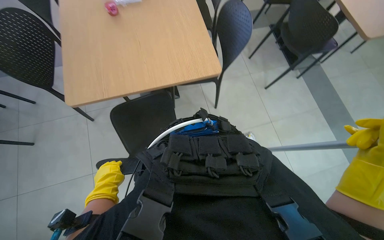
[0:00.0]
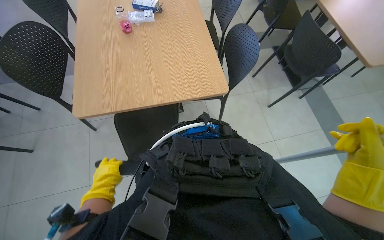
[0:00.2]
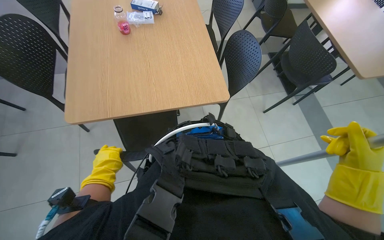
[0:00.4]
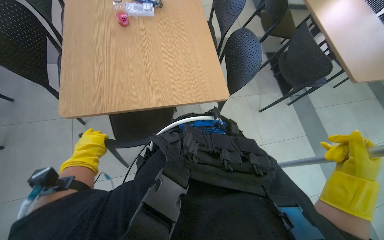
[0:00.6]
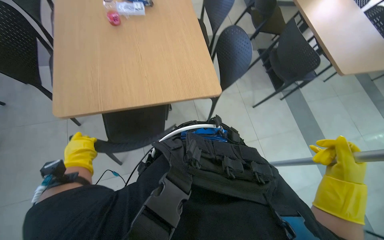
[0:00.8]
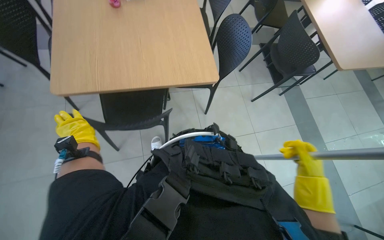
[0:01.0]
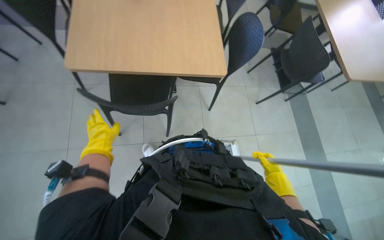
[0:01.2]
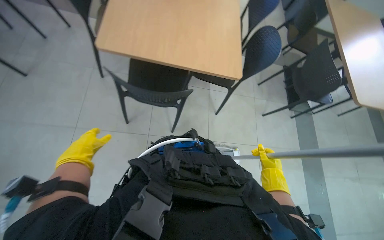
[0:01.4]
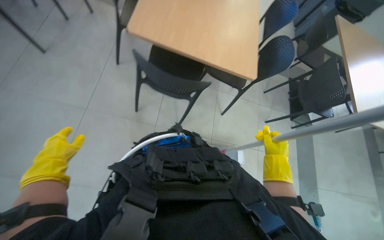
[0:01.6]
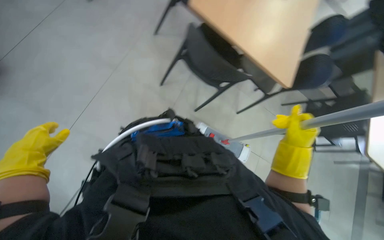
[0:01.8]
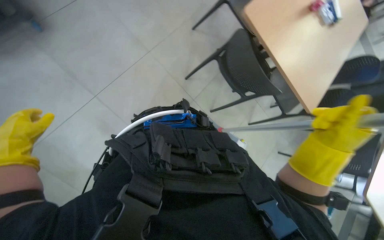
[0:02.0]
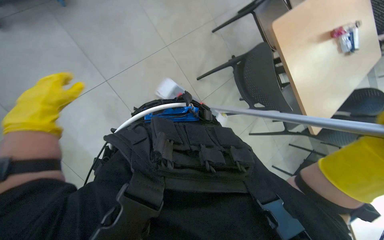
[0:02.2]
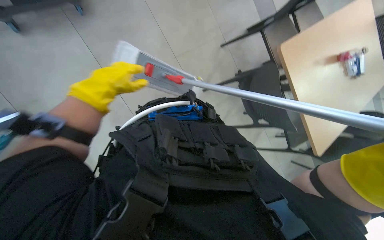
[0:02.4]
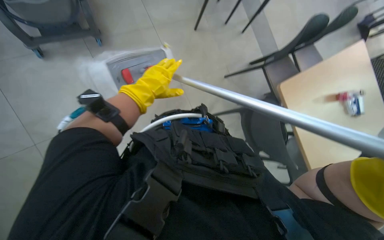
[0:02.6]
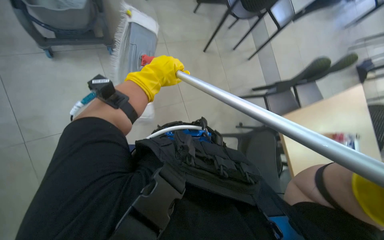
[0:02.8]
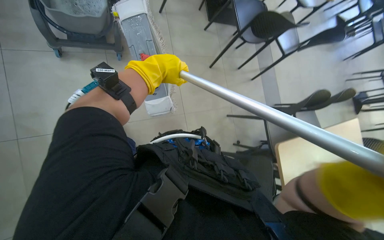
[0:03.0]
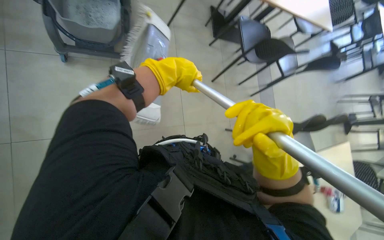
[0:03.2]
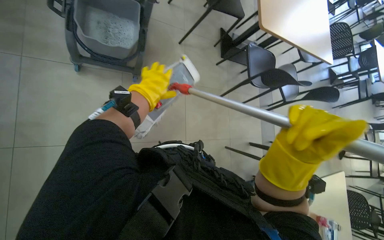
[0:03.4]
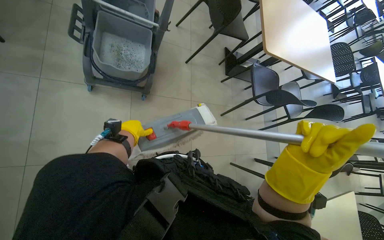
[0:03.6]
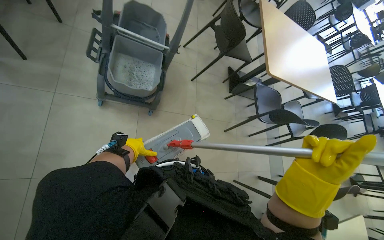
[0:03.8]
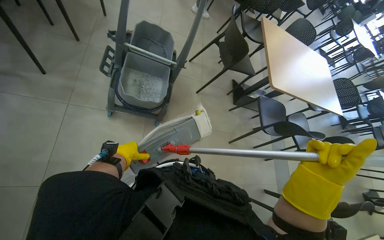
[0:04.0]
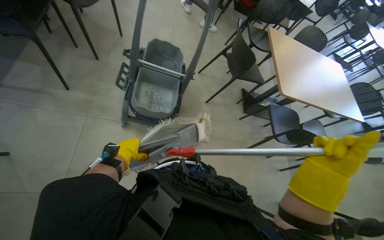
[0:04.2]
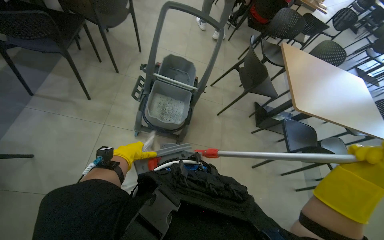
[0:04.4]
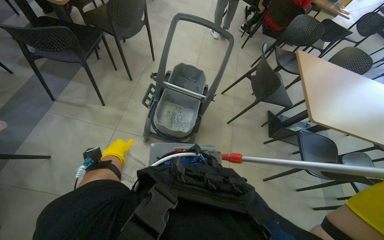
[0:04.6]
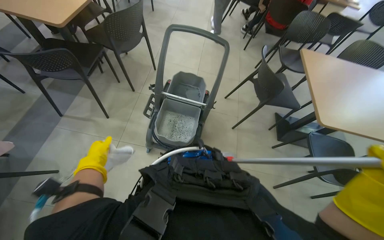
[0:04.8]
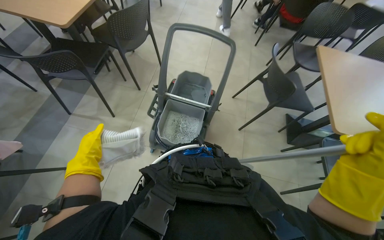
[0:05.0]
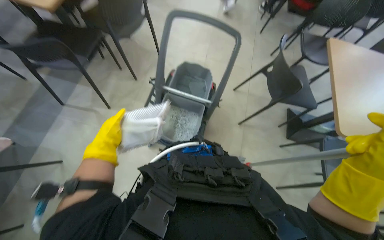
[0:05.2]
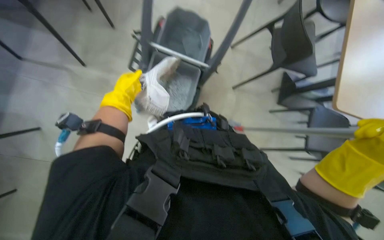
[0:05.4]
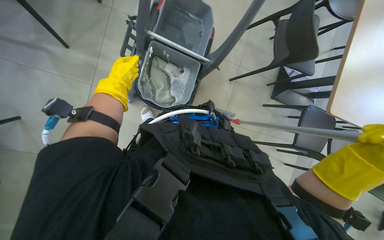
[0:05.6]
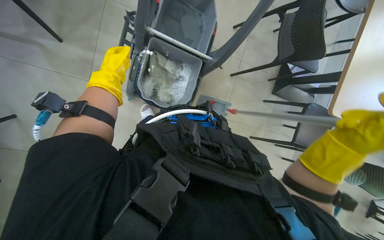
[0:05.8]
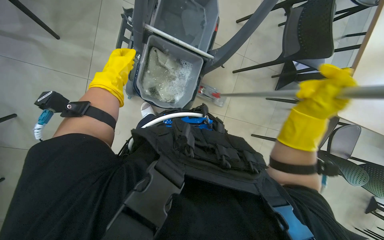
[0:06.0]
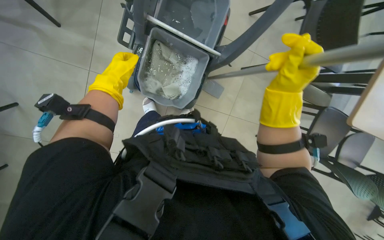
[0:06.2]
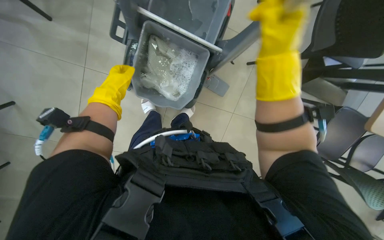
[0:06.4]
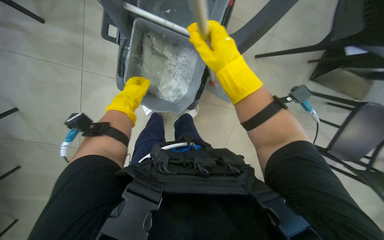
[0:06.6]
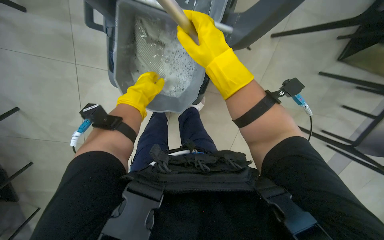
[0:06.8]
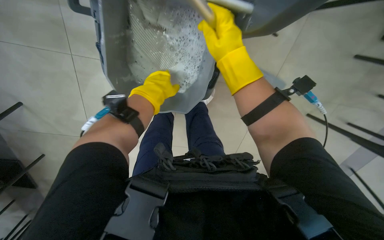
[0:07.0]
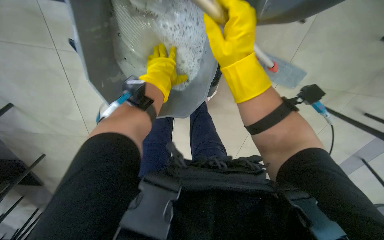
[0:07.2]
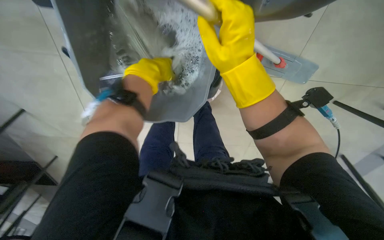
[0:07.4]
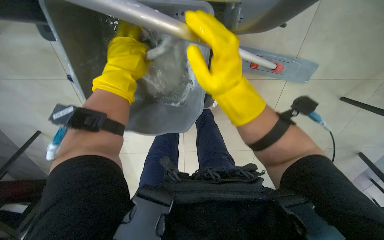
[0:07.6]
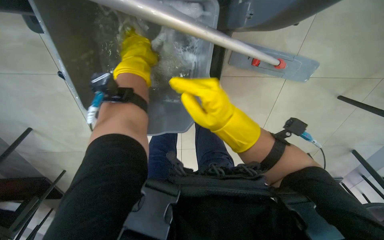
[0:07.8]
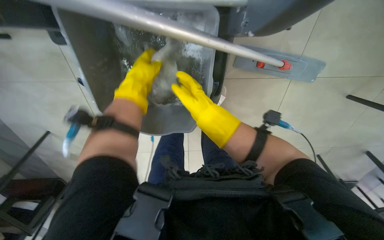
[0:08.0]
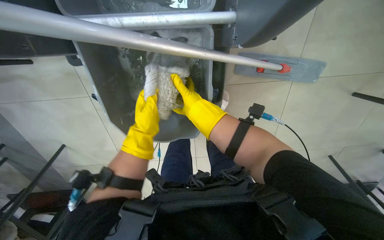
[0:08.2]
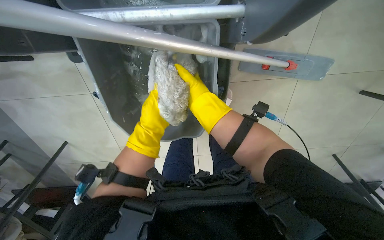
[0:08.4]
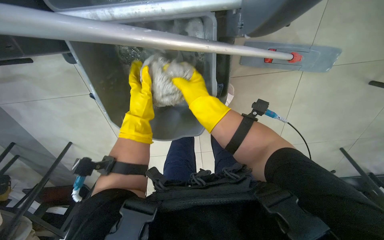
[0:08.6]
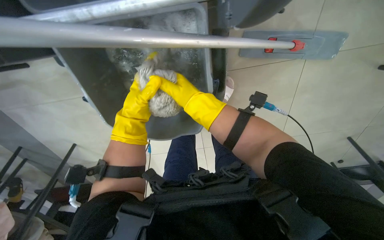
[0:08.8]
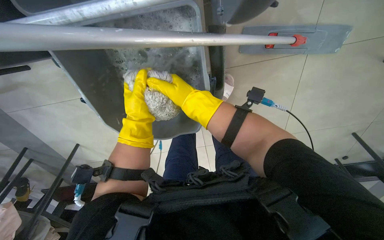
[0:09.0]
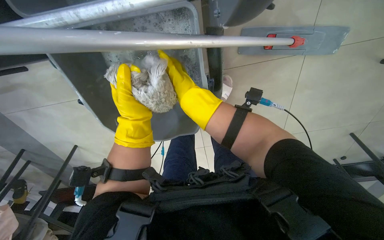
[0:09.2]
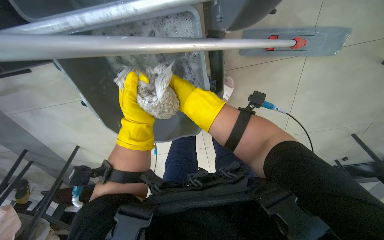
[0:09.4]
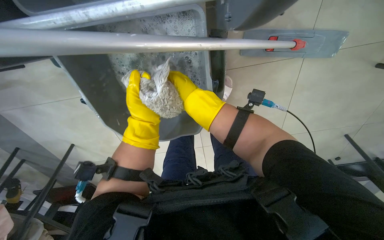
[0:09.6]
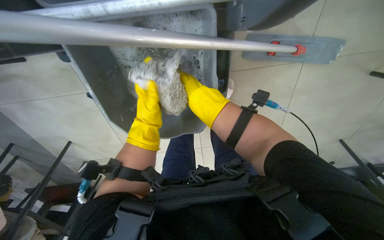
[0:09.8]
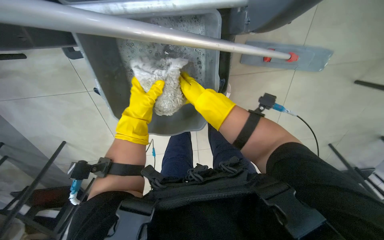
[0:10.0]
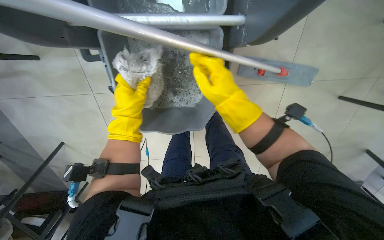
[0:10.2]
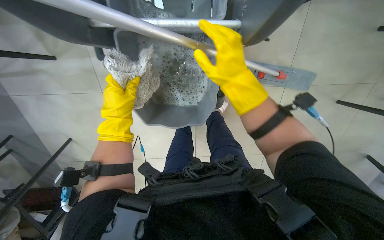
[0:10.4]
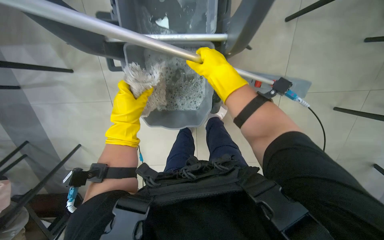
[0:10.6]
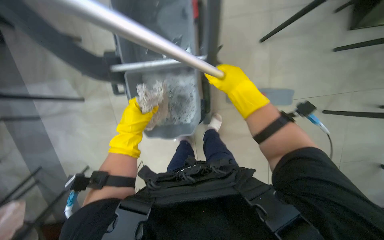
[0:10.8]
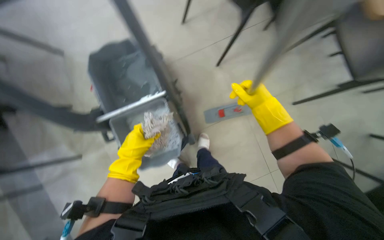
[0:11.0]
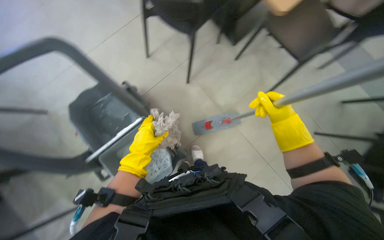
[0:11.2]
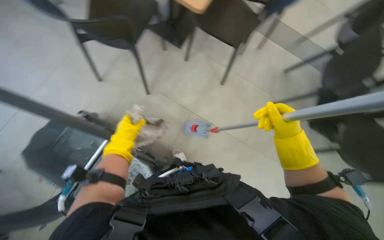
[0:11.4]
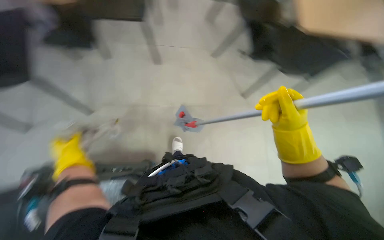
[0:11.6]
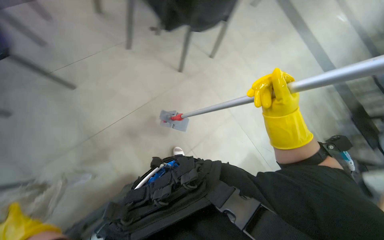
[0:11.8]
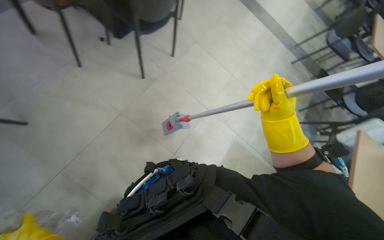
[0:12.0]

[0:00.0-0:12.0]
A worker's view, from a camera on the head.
Job: mopping floor.
The whole recording: Mopping the floor. The worker mops the floor with a flat mop, pausing to rinse and wring the mop head.
0:00.0 to 0:01.6: The scene rotates clockwise by approximately 30 degrees.
0:01.6 to 0:03.0: The view tips upward by about 20 degrees. Everything in view rotates roughly 50 degrees clockwise.
0:03.0 to 0:04.4: The wearer looks about 30 degrees further upward. The left hand heads to the left, covering about 35 cm.
0:04.4 to 0:06.0: The view tips downward by about 30 degrees.
0:06.0 to 0:07.6: The camera travels about 40 cm. The camera sweeps to the left, by some 20 degrees. The view tilts some 20 degrees downward.
0:07.6 to 0:09.0: The left hand is displaced farther from the camera by some 10 cm; the right hand heads farther from the camera, covering approximately 15 cm.
0:09.0 to 0:10.4: The right hand shifts approximately 15 cm to the right and nearer to the camera.
0:10.4 to 0:12.0: The camera sweeps to the right, by about 15 degrees. The wearer looks some 20 degrees further upward. The right hand goes approximately 15 cm to the right.

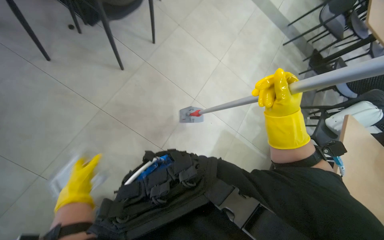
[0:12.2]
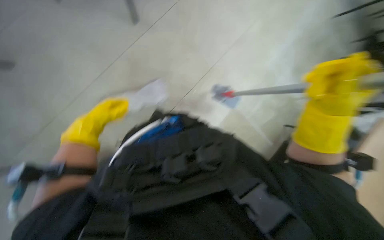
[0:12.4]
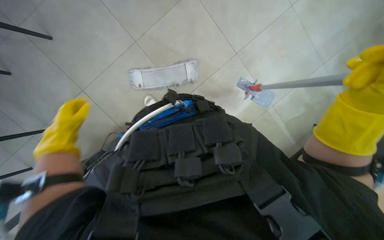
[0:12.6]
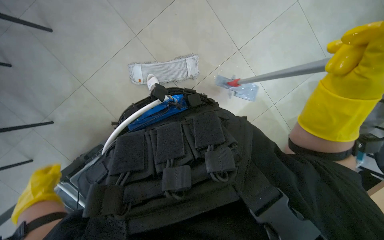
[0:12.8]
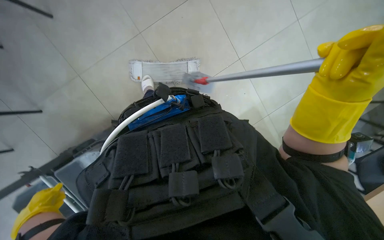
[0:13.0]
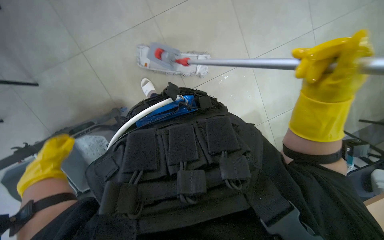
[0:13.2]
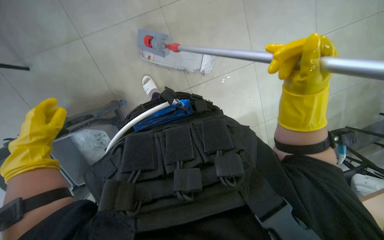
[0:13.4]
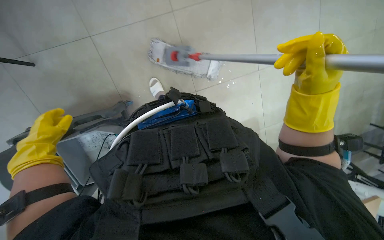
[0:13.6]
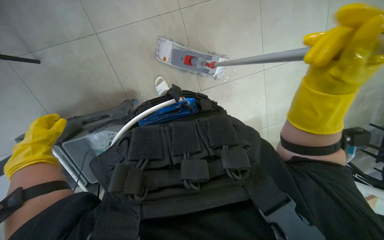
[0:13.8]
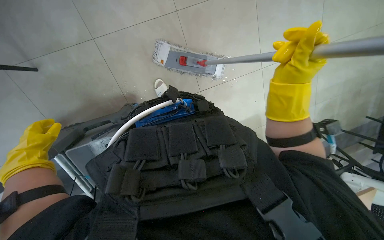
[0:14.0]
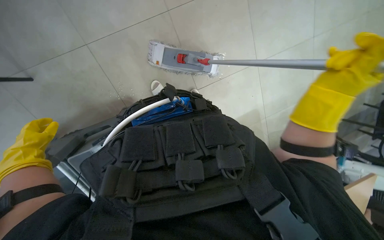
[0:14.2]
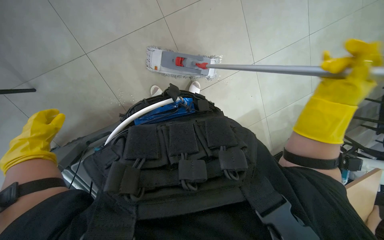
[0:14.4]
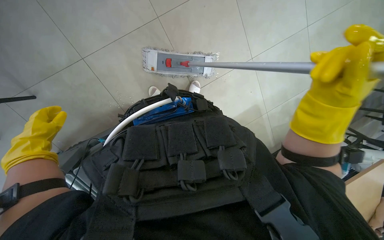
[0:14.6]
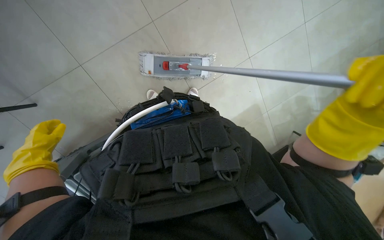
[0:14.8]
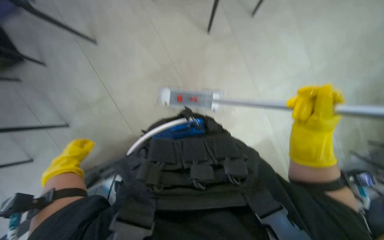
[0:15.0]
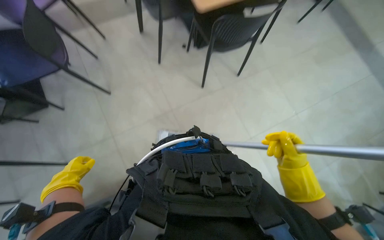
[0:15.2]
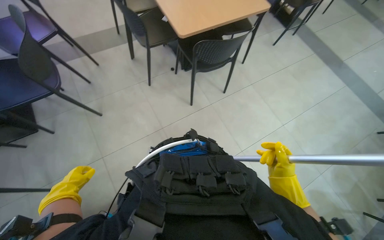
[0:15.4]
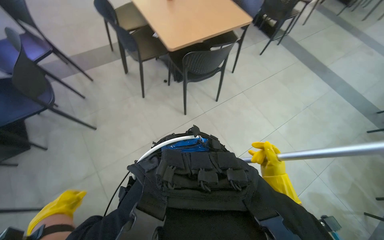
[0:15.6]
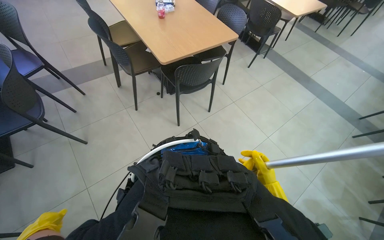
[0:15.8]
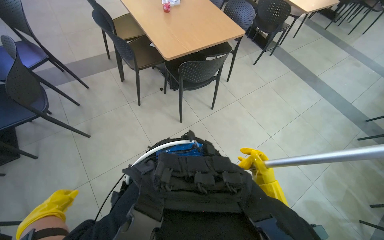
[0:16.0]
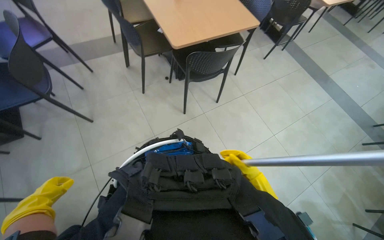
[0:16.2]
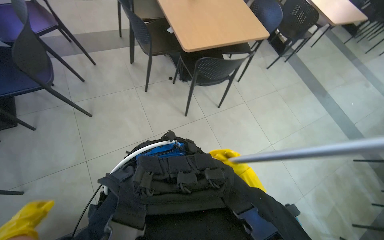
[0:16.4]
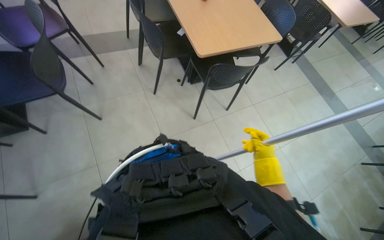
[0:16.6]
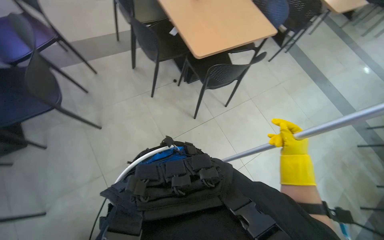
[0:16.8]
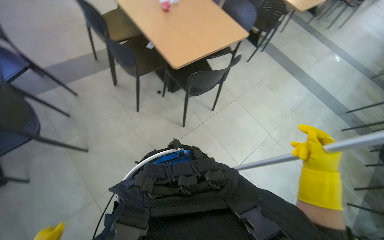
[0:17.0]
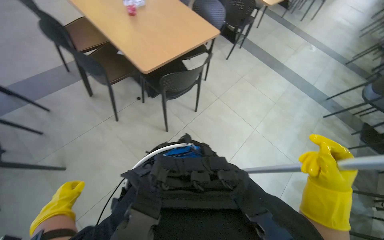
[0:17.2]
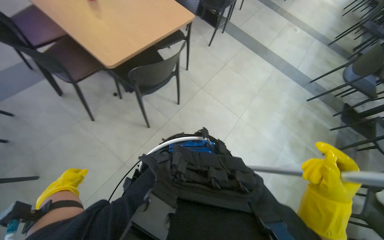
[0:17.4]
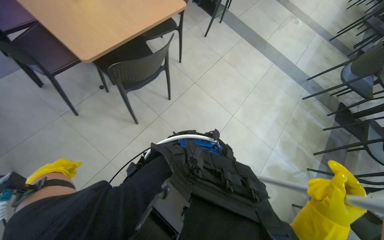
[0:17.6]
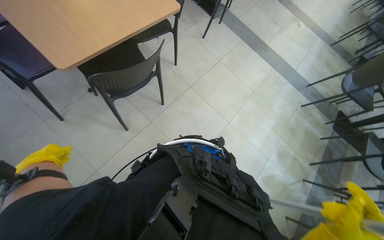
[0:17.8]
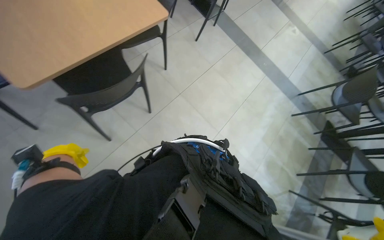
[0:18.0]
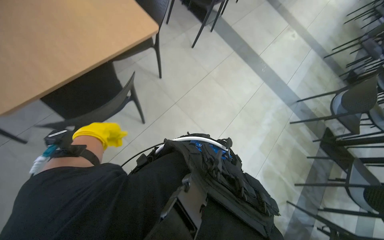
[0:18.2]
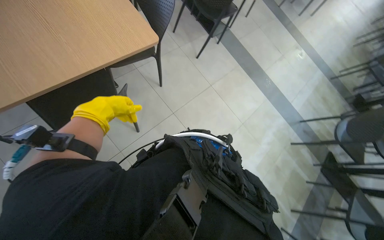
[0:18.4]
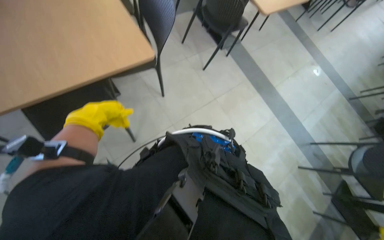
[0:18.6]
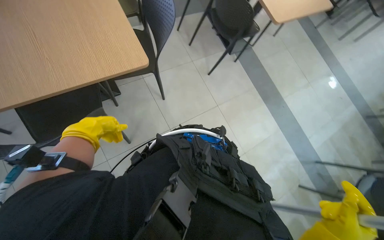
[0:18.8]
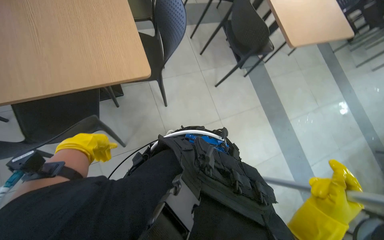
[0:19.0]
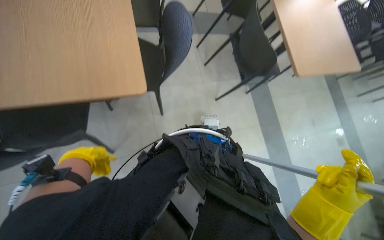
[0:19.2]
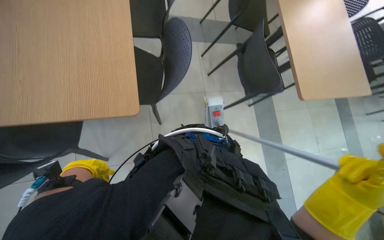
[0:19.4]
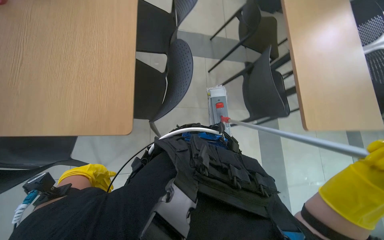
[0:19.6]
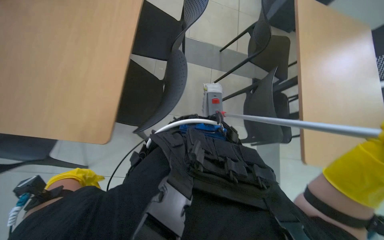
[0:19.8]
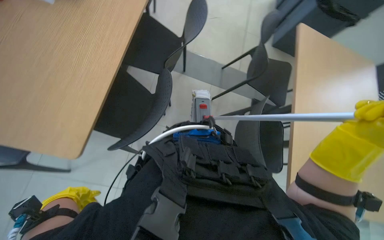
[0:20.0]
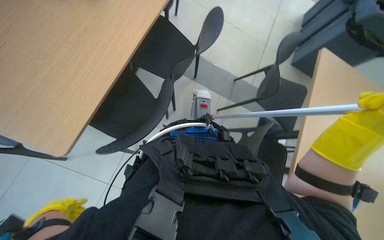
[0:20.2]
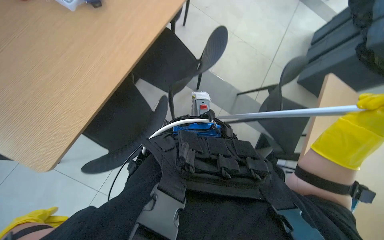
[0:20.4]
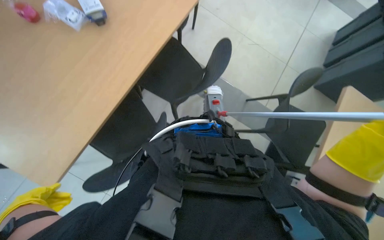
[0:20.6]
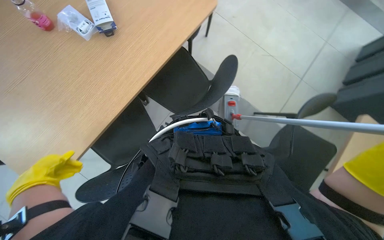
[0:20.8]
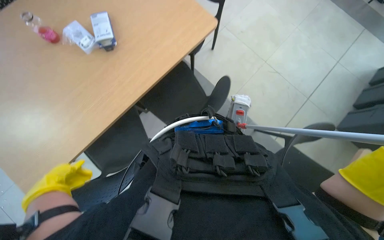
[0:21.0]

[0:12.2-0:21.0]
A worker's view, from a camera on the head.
Job: mopping floor.
The whole recording: Mopping the floor. The worker mops the floor with a flat mop, pausing to rinse and wring the mop head.
0:12.2 to 0:13.6: The left hand swings up and down the picture, about 25 cm each way, with 2 reversals.
0:13.6 to 0:15.2: The wearer looks some 25 degrees further upward. The left hand moves farther from the camera, some 10 cm.
0:16.6 to 0:18.0: The head travels some 60 cm. The head rotates about 25 degrees to the right.
0:18.0 to 0:19.6: The wearer moves approximately 80 cm. The wearer looks approximately 45 degrees further to the left.
0:19.6 to 0:21.0: The wearer moves some 60 cm. The wearer's head swings about 45 degrees to the left.
